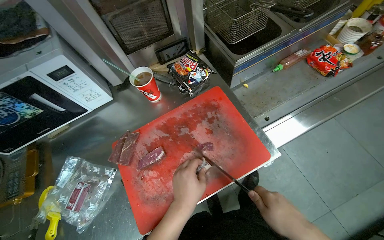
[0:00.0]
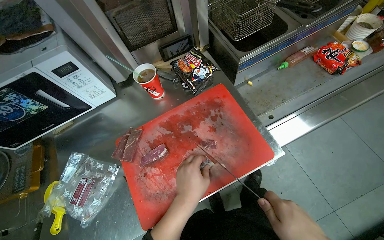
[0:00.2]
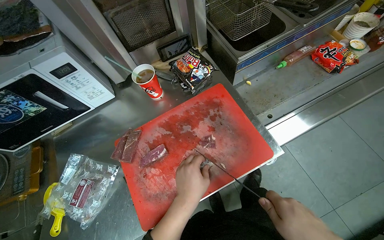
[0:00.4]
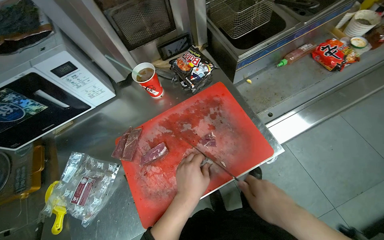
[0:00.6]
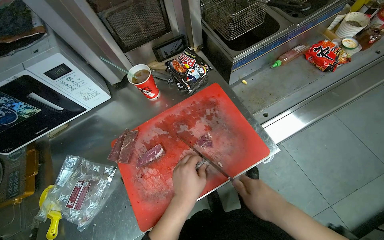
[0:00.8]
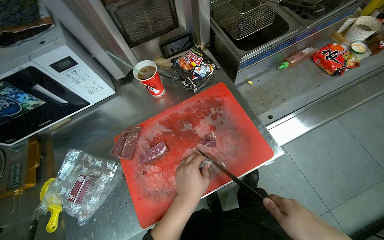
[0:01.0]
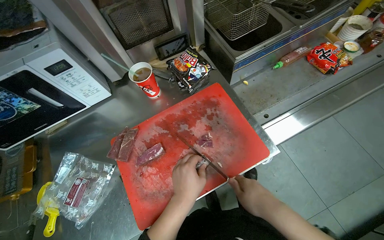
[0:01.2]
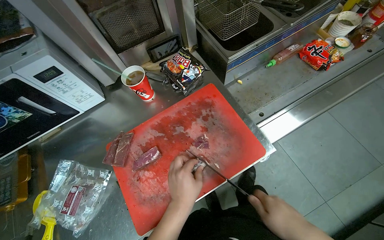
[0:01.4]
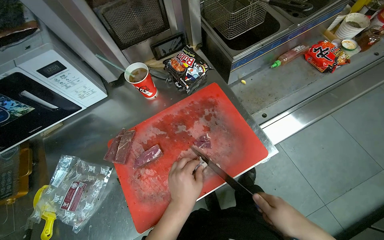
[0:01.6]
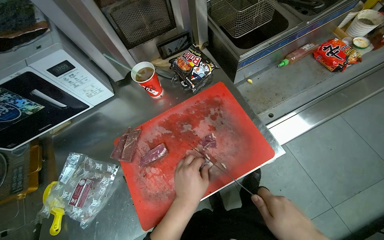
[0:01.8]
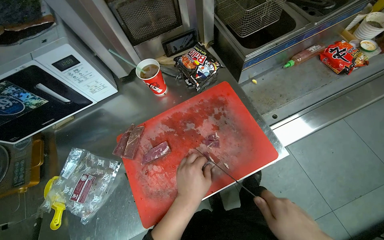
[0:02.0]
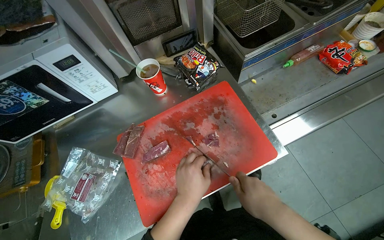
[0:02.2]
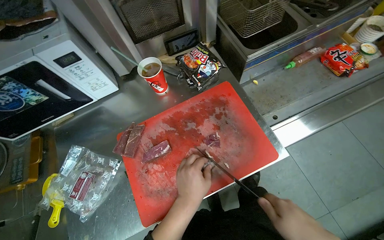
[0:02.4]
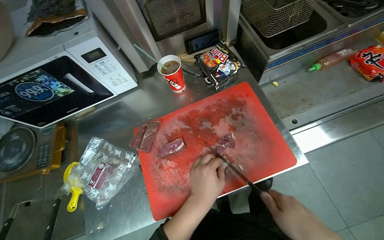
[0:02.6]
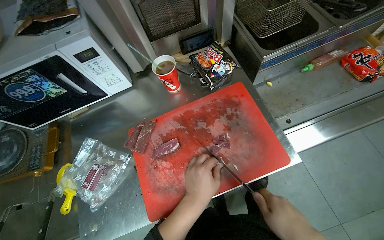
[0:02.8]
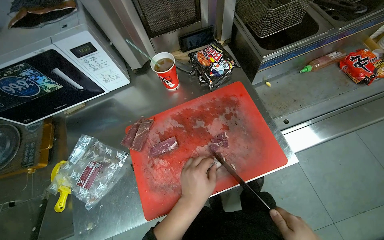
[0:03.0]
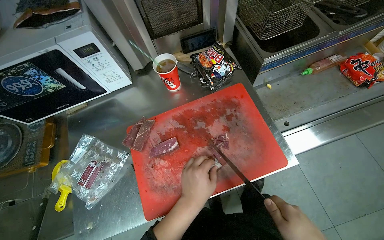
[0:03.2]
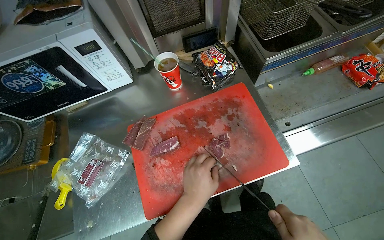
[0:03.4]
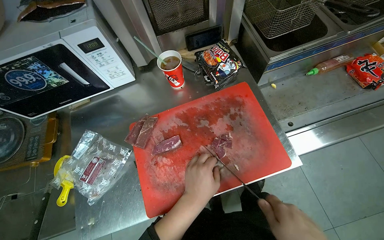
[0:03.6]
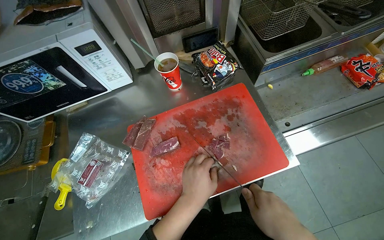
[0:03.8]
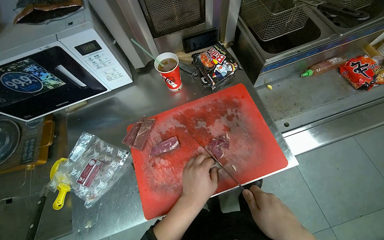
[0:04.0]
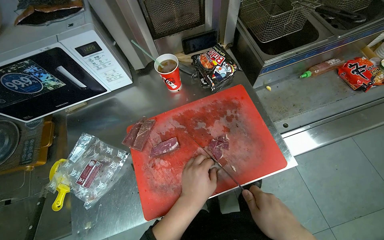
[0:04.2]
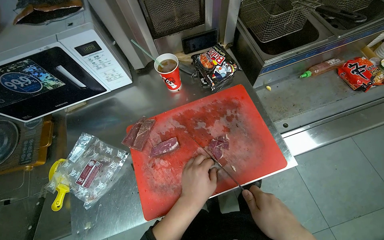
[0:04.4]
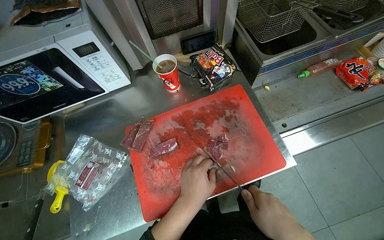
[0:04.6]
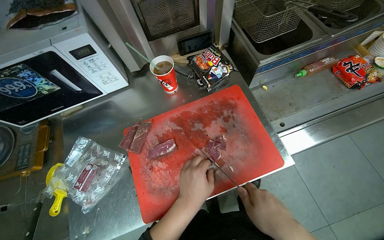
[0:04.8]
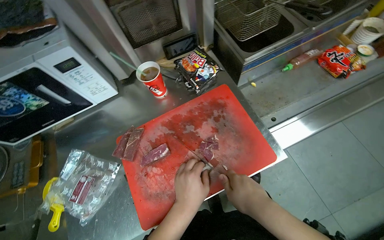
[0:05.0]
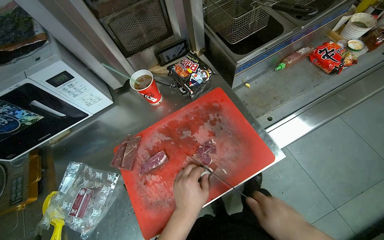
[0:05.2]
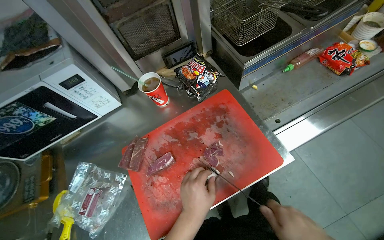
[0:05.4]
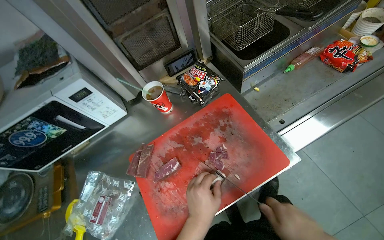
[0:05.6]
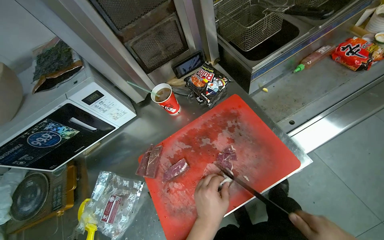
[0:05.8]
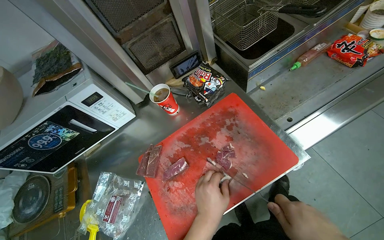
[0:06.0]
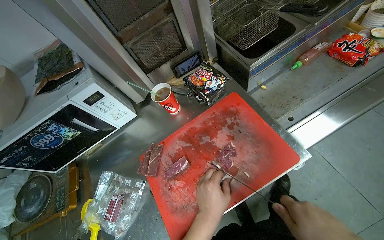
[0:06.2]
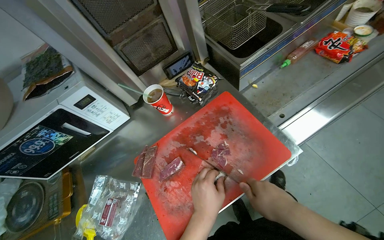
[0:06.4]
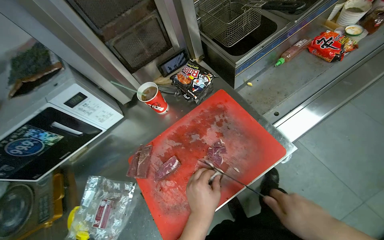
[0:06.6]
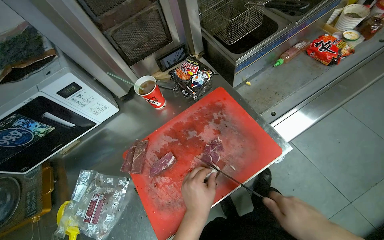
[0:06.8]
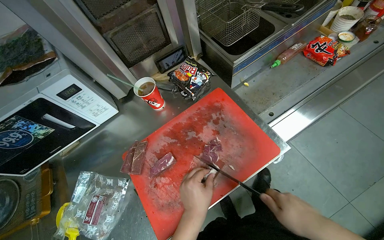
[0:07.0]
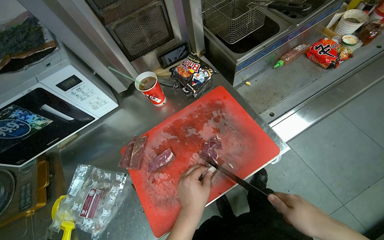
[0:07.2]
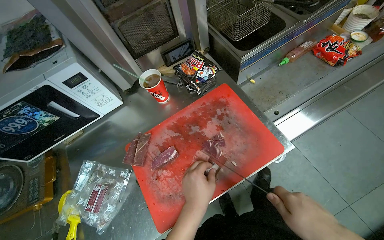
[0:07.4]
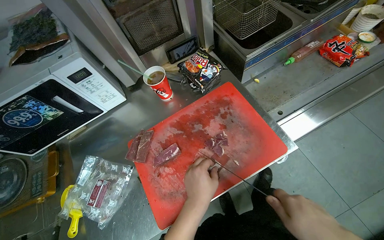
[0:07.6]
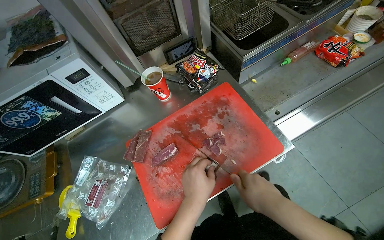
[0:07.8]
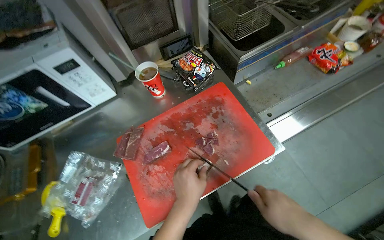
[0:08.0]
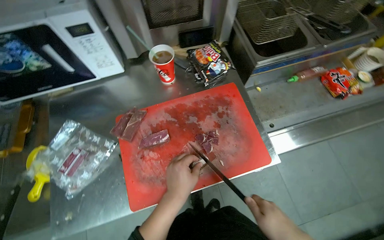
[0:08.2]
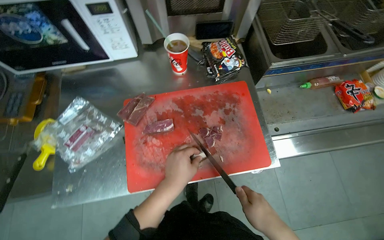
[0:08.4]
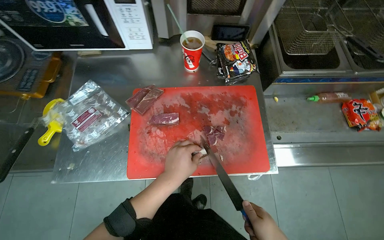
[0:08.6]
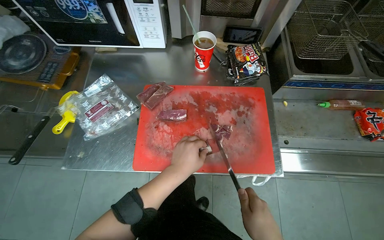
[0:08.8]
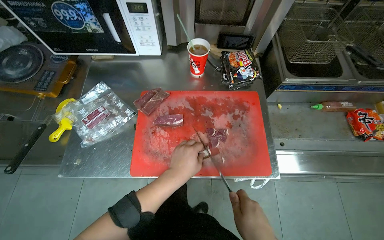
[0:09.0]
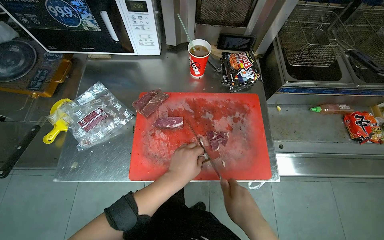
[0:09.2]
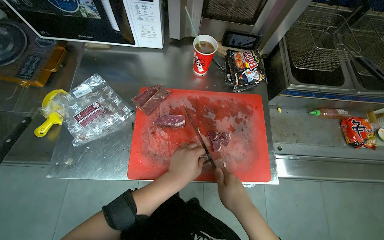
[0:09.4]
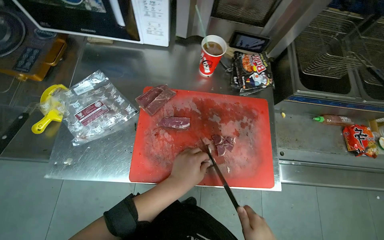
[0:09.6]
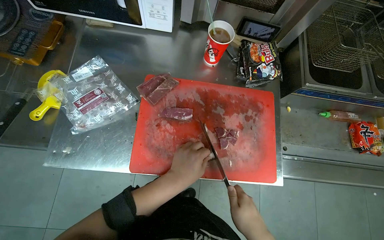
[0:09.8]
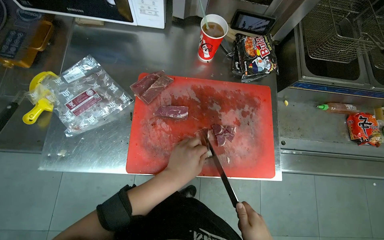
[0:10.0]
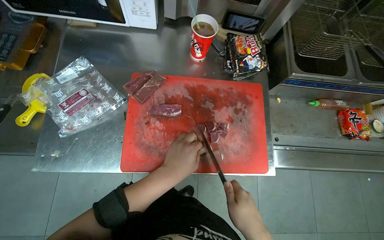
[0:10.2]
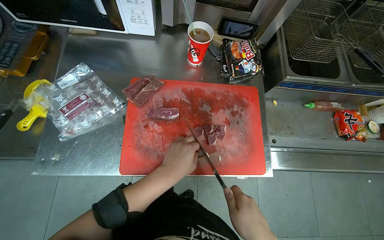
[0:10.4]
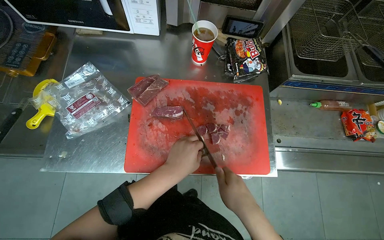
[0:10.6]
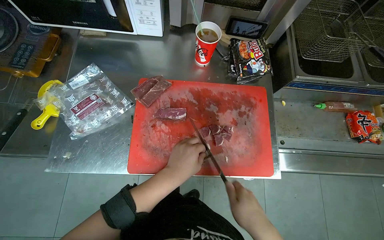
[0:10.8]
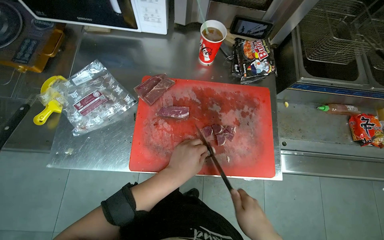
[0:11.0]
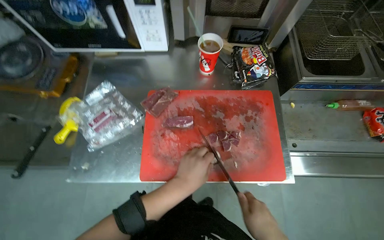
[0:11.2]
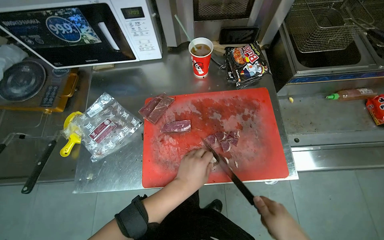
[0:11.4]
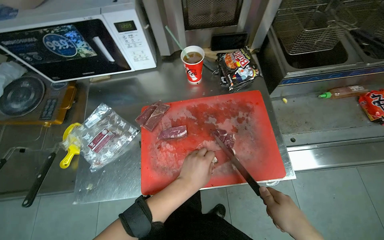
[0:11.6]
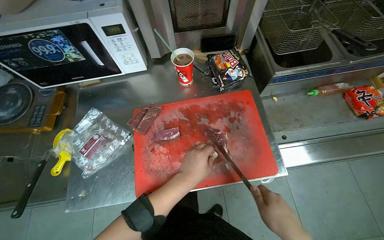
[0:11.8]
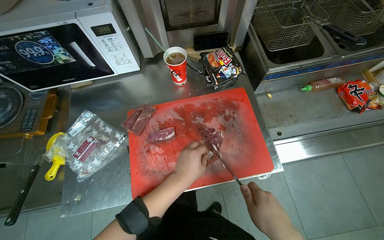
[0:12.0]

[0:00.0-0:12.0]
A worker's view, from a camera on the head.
Job: preparing food.
The whole recording: Slicing meat on cutting board. The worker continues slicing meat into smaller pieces on a red cutting board.
0:07.6 to 0:09.0: Everything in view rotates approximately 30 degrees clockwise.

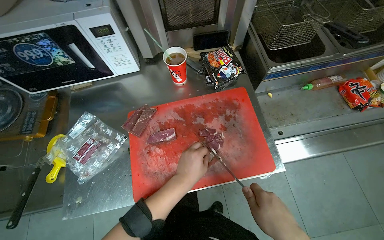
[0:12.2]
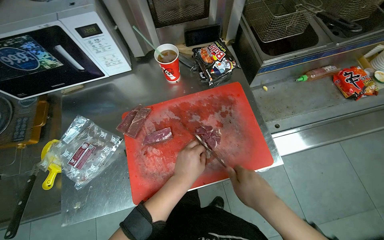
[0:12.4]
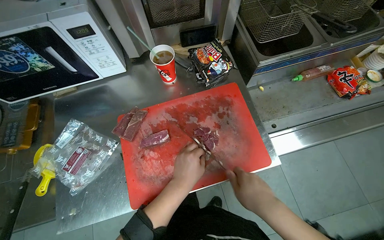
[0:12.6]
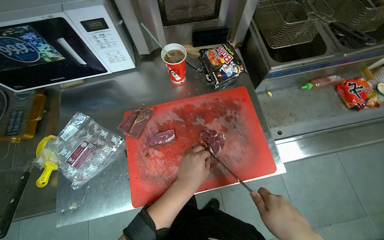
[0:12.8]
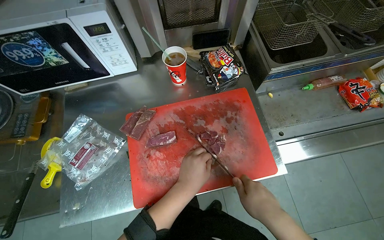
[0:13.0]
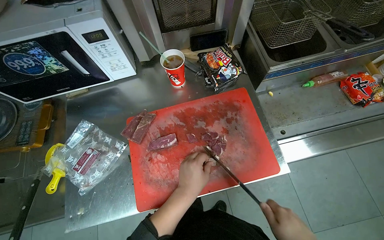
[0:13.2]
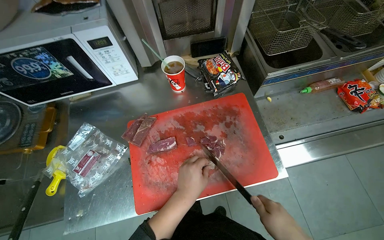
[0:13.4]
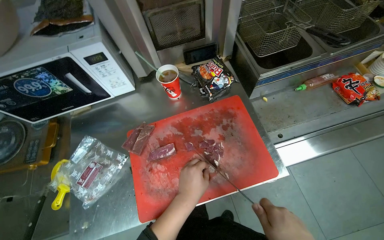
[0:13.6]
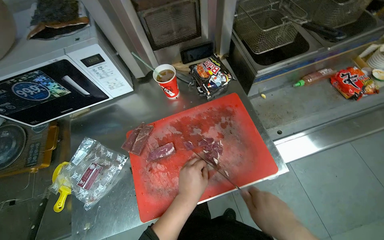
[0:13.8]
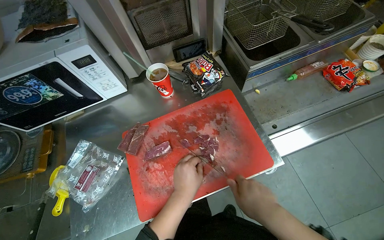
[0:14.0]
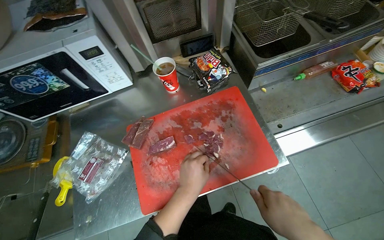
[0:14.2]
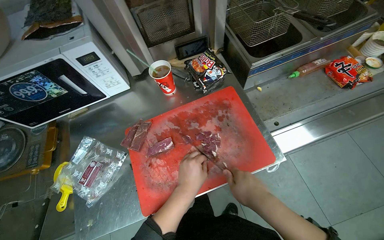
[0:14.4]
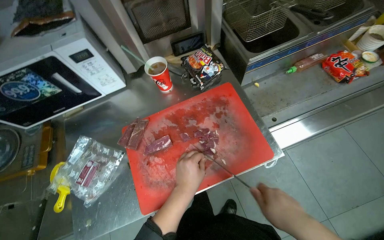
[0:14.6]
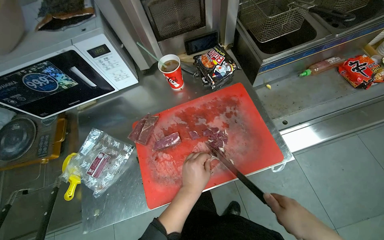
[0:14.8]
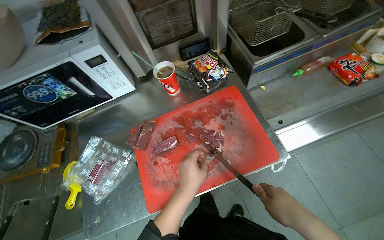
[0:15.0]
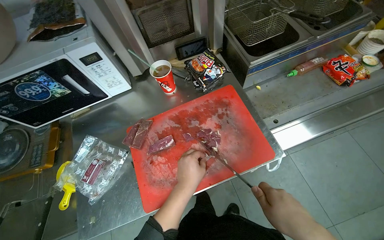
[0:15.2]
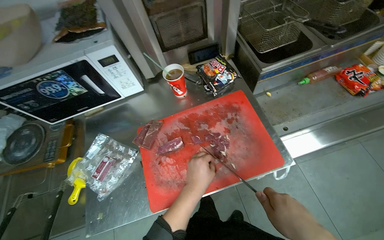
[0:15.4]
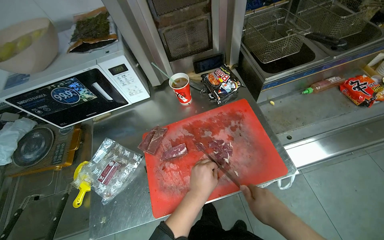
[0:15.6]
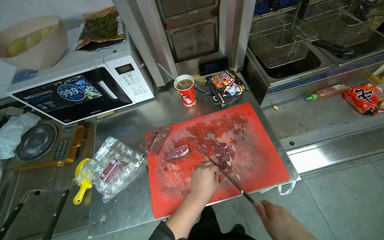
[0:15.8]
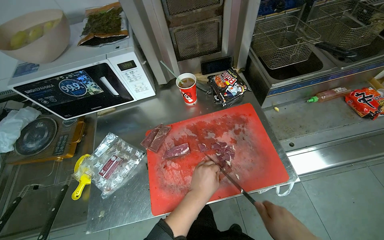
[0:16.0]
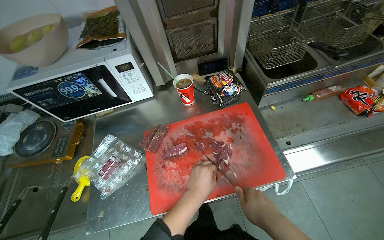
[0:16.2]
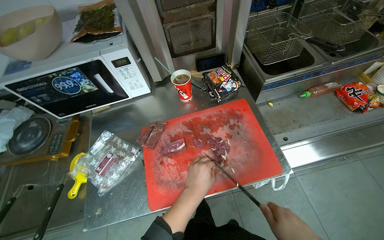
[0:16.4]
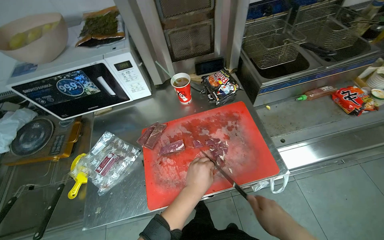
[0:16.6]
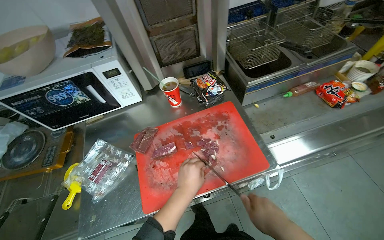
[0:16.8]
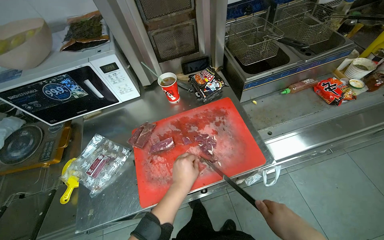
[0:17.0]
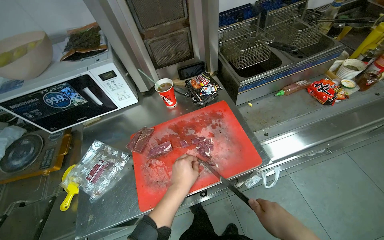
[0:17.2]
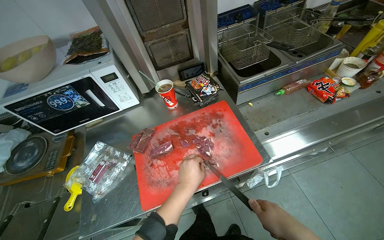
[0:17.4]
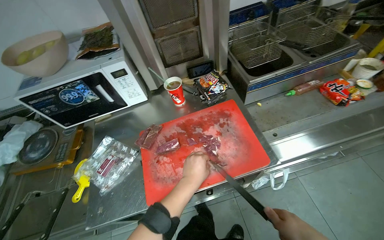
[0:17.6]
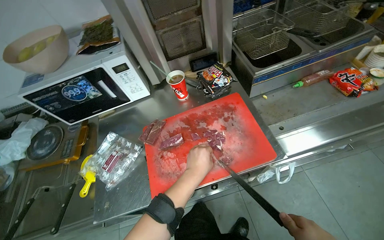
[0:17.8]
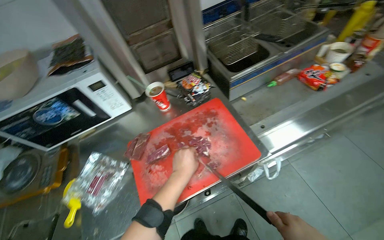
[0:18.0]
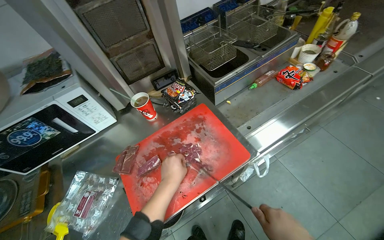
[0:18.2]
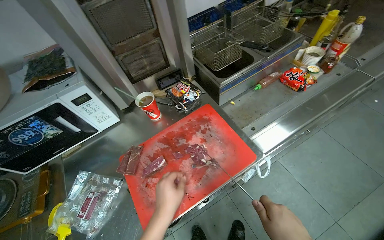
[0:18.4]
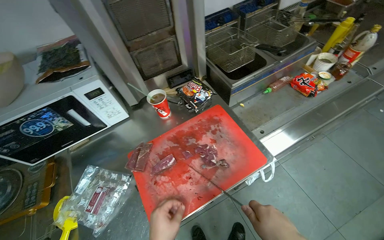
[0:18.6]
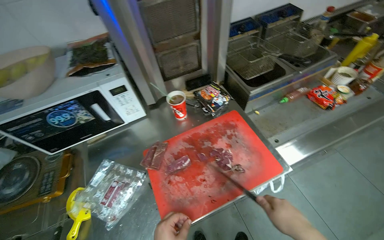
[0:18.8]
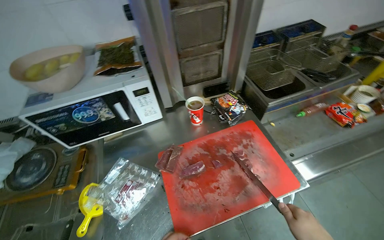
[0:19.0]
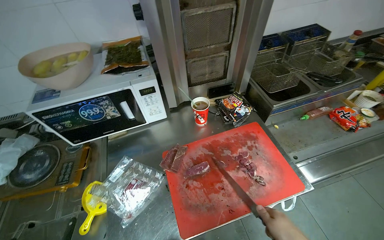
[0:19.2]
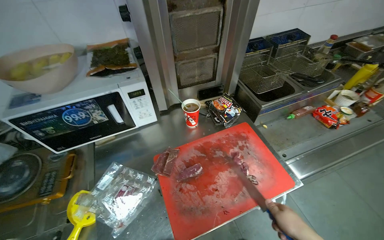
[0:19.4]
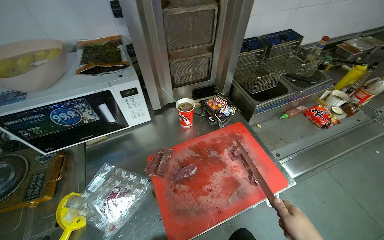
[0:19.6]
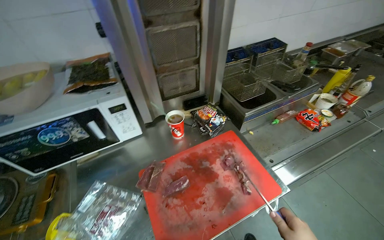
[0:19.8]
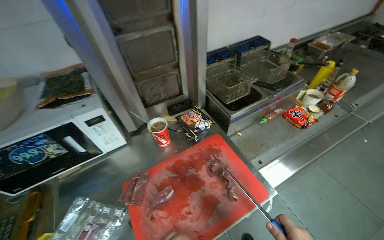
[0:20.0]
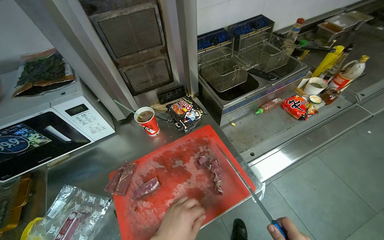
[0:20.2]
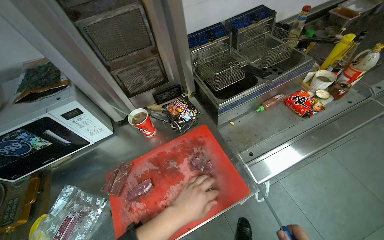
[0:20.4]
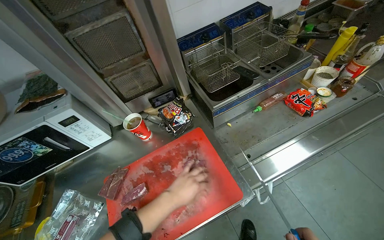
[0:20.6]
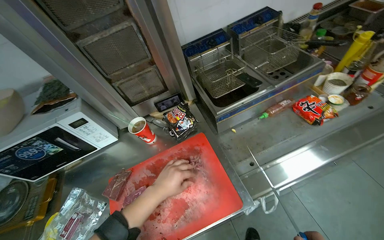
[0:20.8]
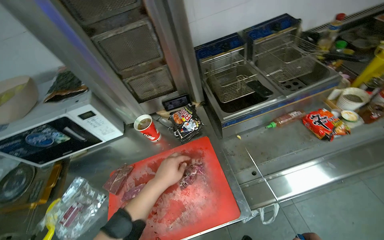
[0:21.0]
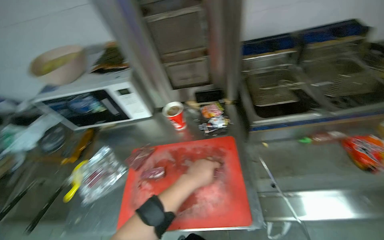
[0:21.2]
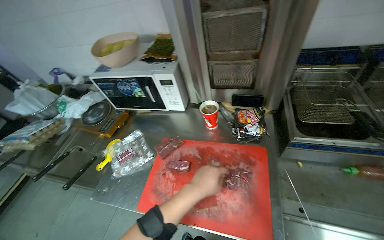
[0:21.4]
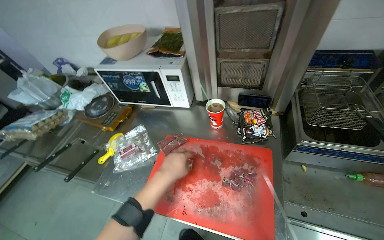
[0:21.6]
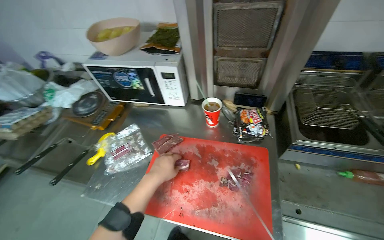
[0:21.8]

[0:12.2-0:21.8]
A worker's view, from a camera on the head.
Job: preparing food.
The whole recording: Slicing meat on cutting board. The worker continues slicing meat into smaller pieces on a red cutting board.
0:13.8 to 0:15.4: The hands stay close to where they were, moving slightly.
0:20.2 to 0:21.8: The wearer looks some 40 degrees further to the left.
